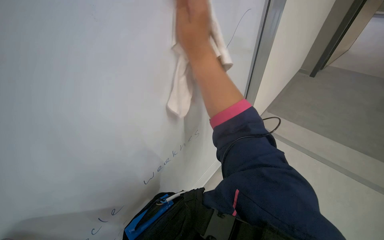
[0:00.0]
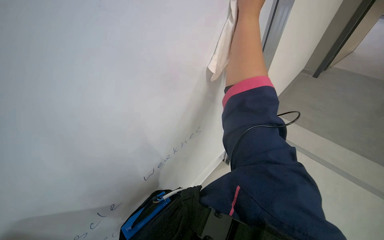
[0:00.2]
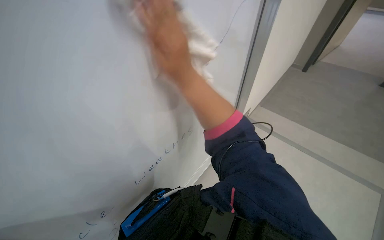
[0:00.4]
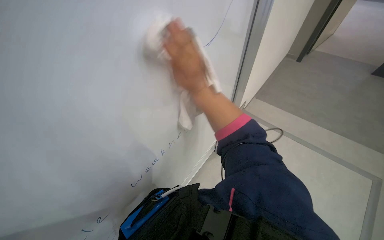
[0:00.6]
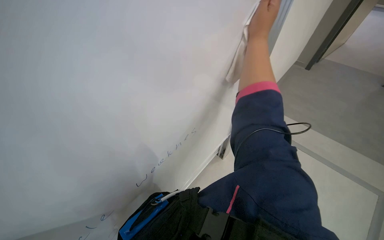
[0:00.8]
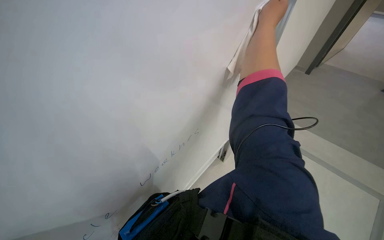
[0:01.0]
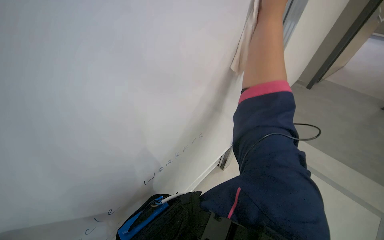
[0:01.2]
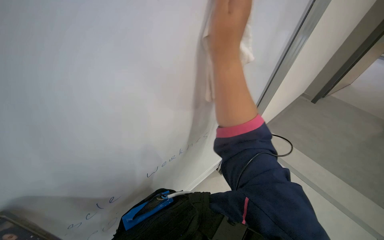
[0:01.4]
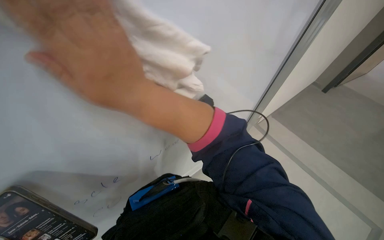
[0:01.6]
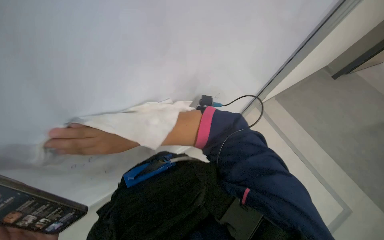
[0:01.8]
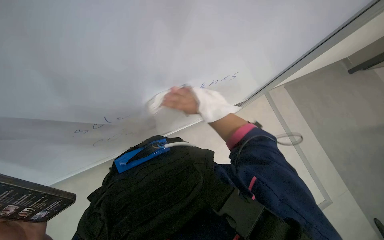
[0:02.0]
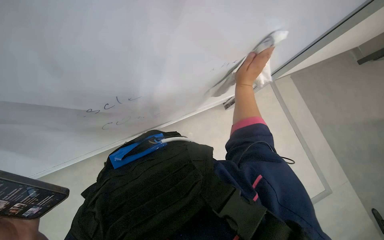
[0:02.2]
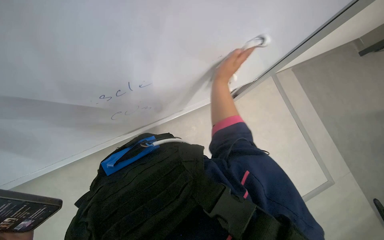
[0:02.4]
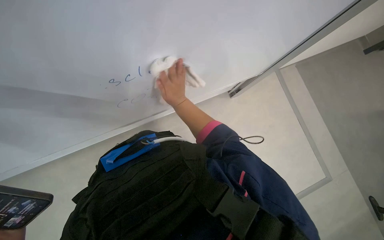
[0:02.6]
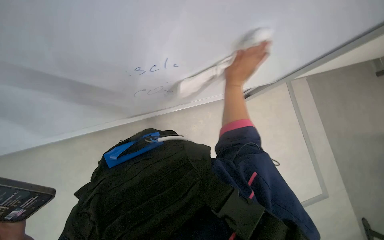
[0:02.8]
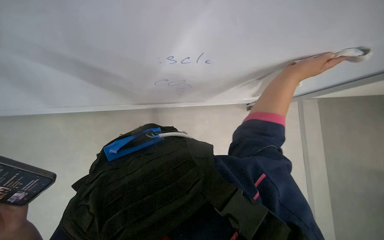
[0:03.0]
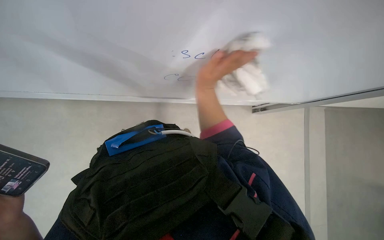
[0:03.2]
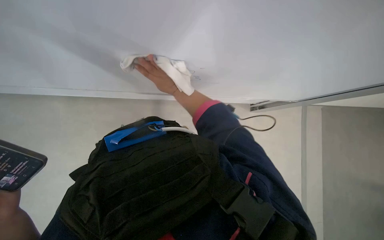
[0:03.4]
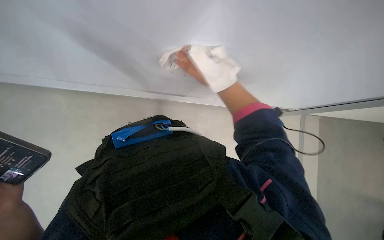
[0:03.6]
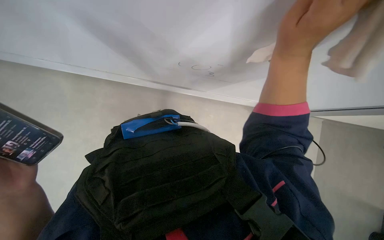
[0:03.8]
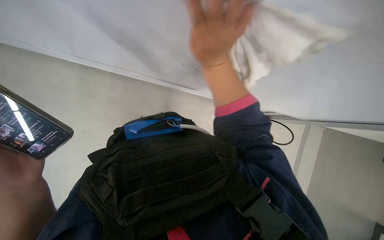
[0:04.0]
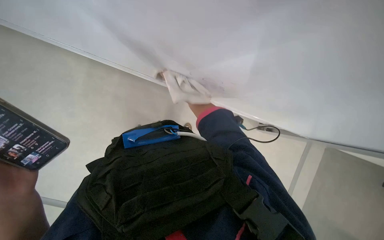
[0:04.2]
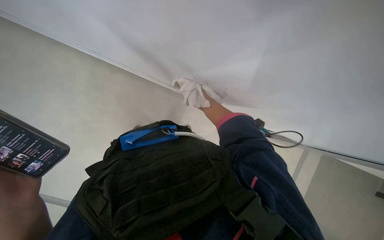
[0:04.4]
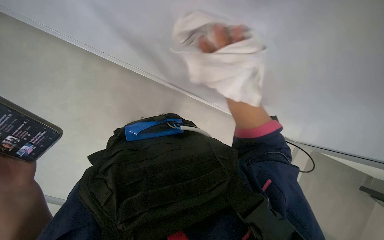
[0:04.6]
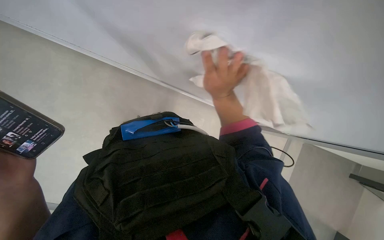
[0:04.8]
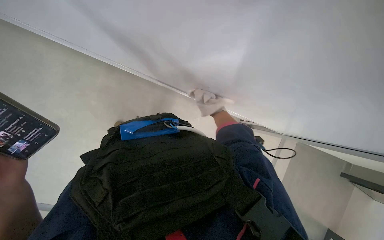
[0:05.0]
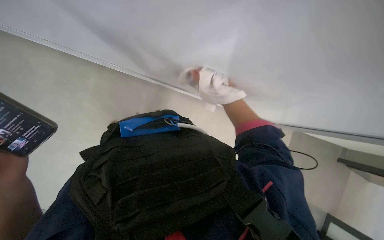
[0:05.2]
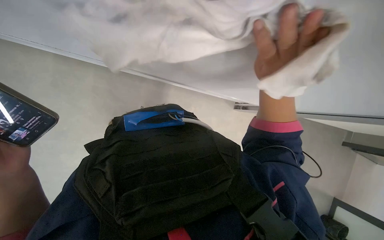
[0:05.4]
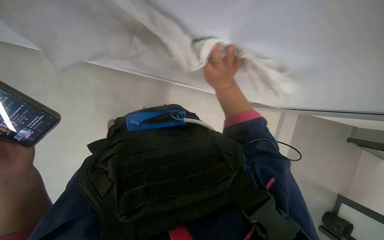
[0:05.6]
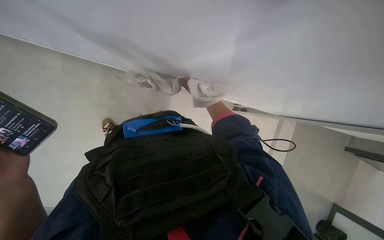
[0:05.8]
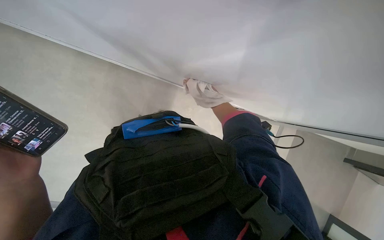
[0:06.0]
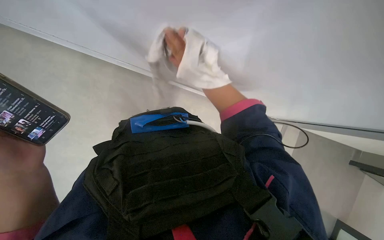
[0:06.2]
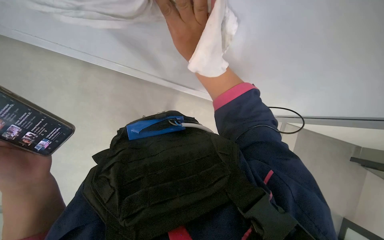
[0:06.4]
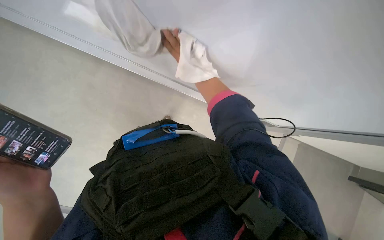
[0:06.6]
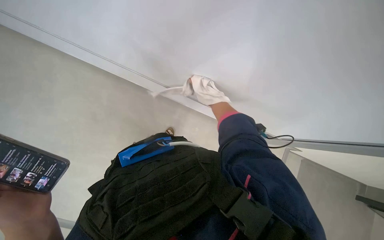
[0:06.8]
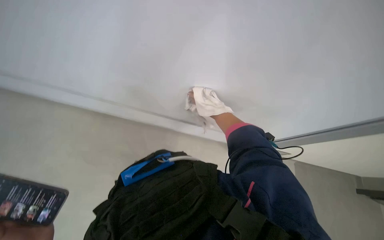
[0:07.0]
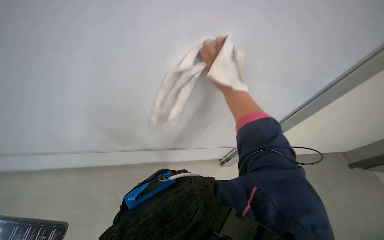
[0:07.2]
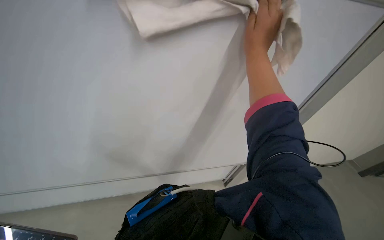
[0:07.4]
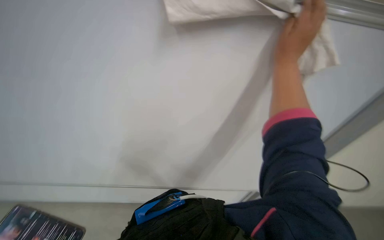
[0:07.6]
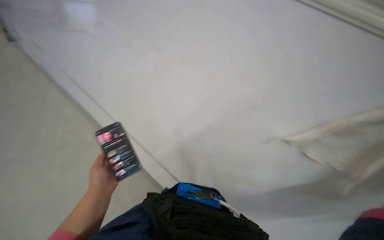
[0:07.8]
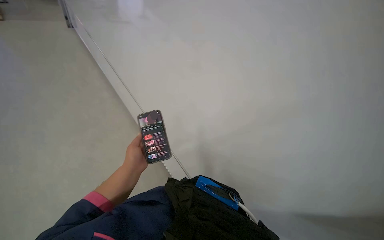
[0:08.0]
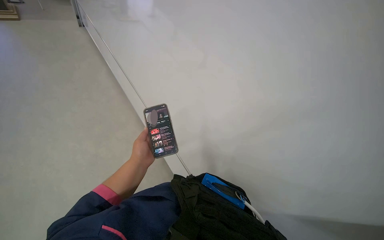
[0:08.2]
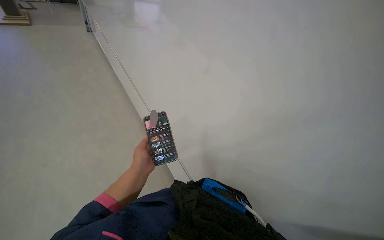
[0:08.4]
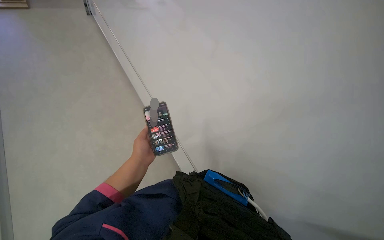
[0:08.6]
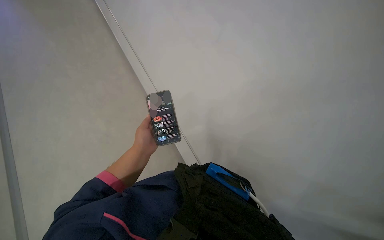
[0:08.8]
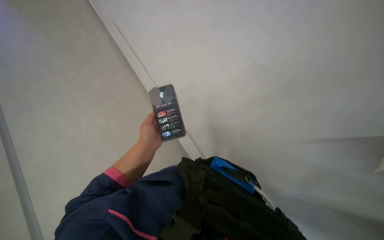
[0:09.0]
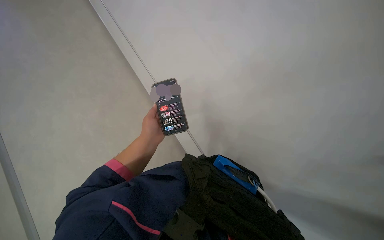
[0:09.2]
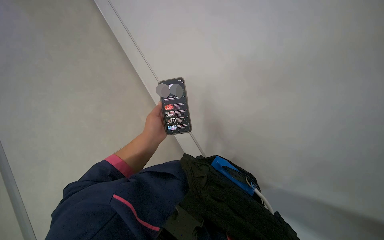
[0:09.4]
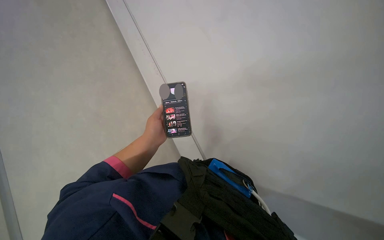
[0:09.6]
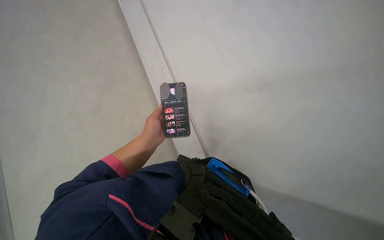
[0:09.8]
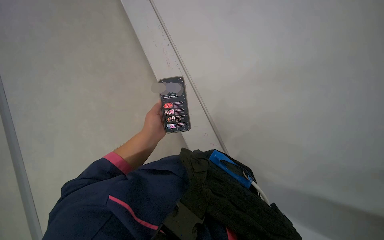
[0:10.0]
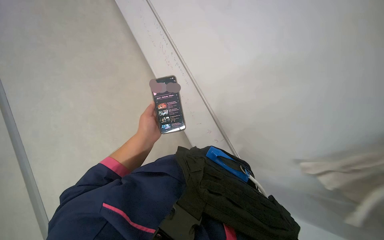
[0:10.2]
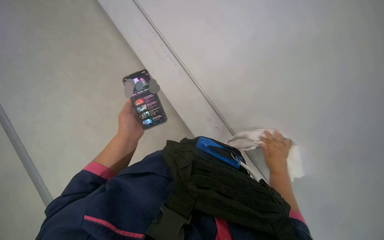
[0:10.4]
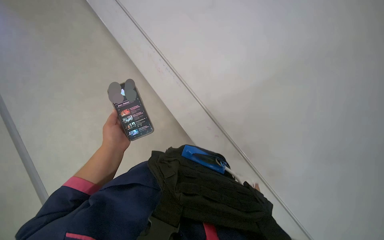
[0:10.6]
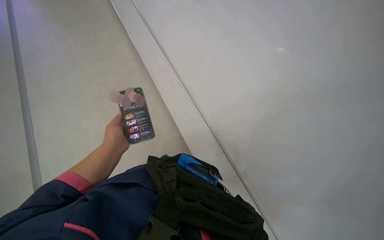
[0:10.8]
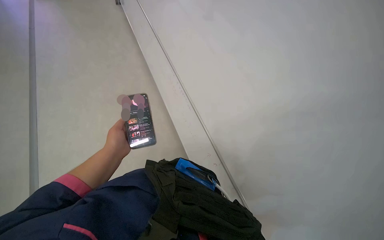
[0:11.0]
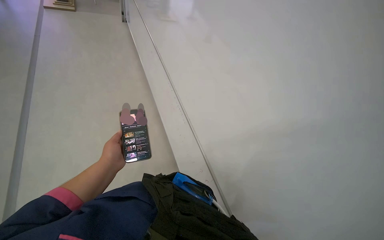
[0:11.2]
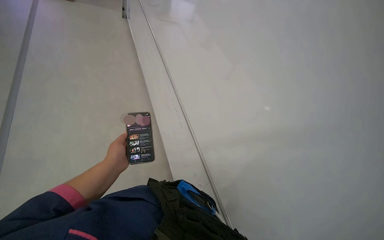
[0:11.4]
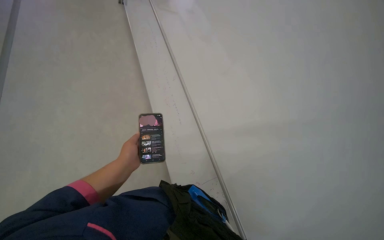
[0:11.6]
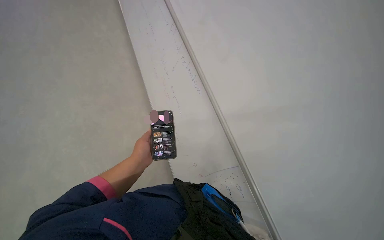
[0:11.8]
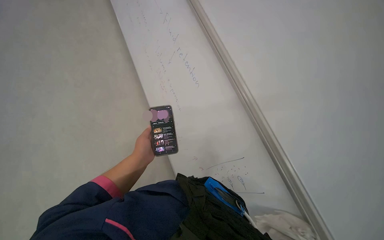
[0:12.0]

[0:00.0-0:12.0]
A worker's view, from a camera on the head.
Job: wiping surfaces.
The whole recording: Wiping surfaces in lecture hall. The worker wipes various surfaces in the lecture hall with a cloth.
0:01.6 to 0:03.0: The camera pitches downward, by about 20 degrees. The right hand swings left and right, approximately 40 cm each way, with 3 reversals.
0:06.0 to 0:07.6: The wearer looks approximately 30 degrees further upward.
0:07.6 to 0:09.0: The wearer looks roughly 35 degrees further to the left. The view tips downward by about 15 degrees.
0:10.4 to 0:12.0: The view tilts roughly 10 degrees upward.

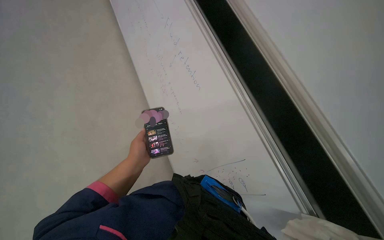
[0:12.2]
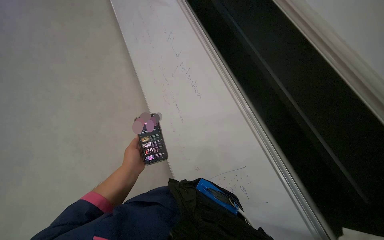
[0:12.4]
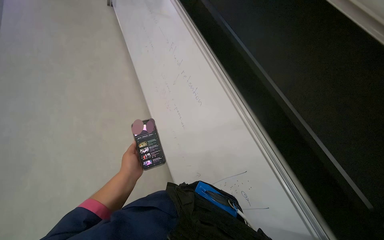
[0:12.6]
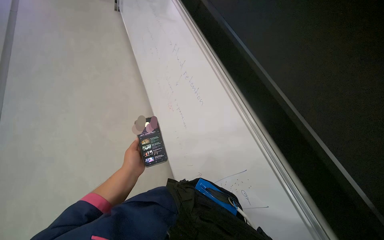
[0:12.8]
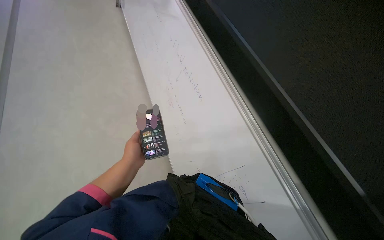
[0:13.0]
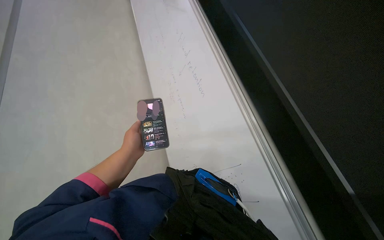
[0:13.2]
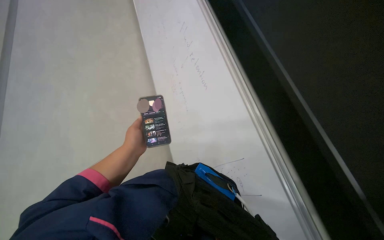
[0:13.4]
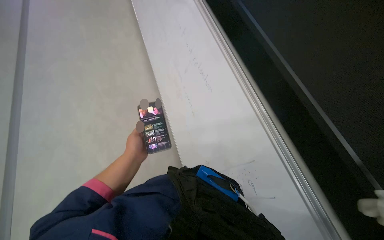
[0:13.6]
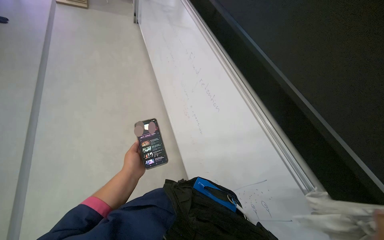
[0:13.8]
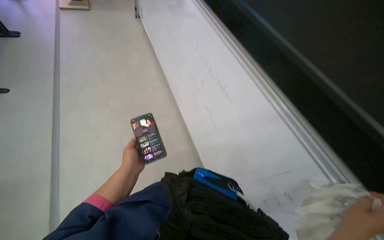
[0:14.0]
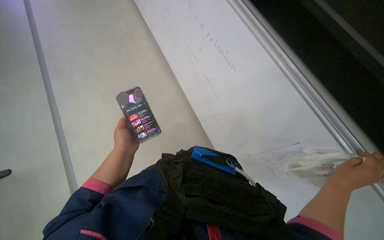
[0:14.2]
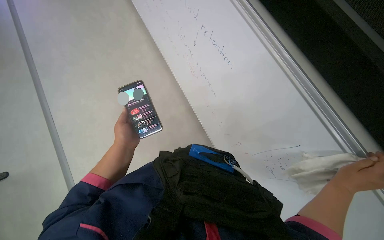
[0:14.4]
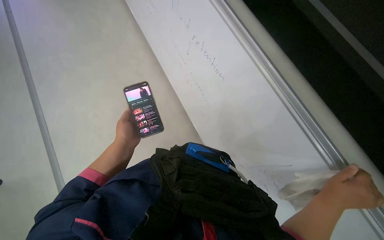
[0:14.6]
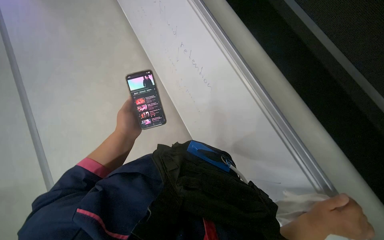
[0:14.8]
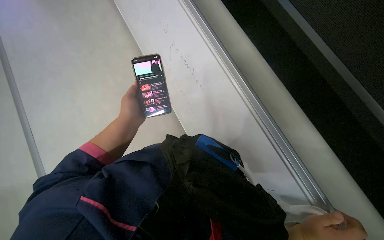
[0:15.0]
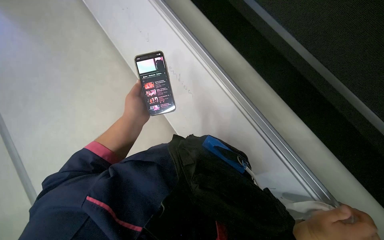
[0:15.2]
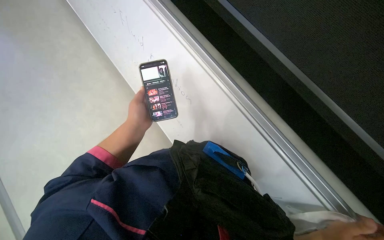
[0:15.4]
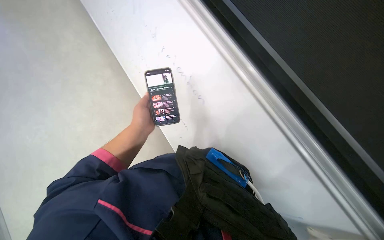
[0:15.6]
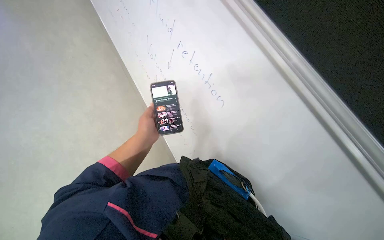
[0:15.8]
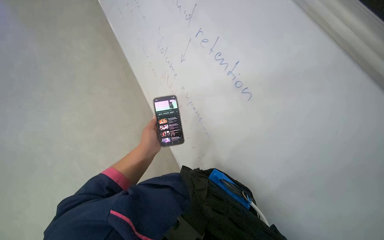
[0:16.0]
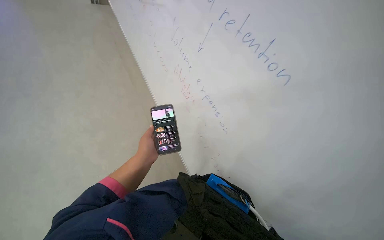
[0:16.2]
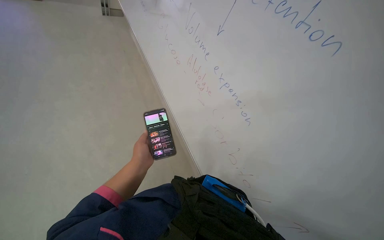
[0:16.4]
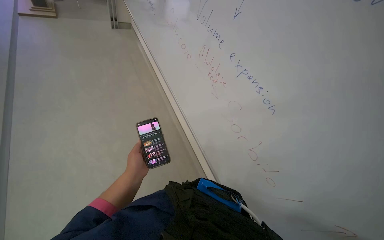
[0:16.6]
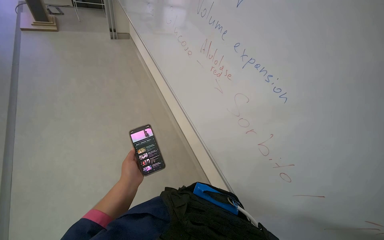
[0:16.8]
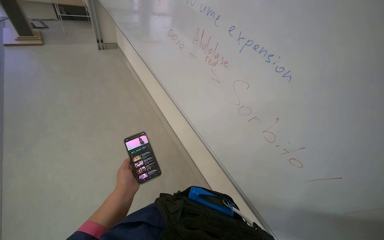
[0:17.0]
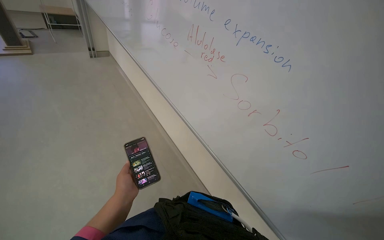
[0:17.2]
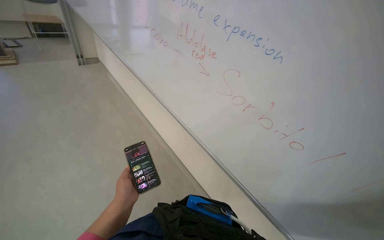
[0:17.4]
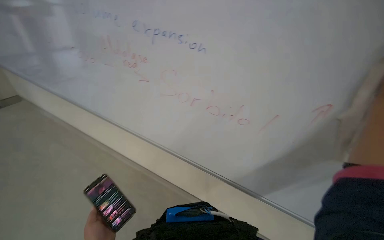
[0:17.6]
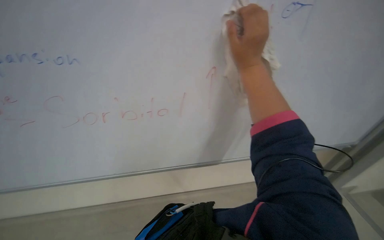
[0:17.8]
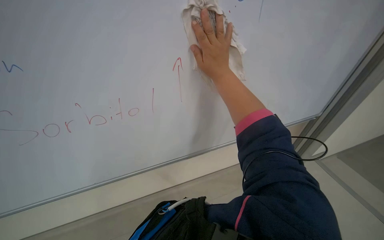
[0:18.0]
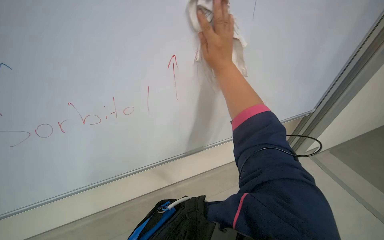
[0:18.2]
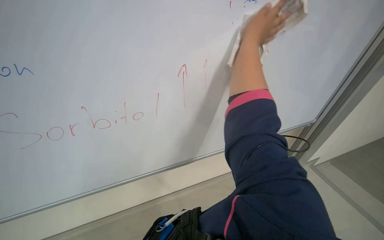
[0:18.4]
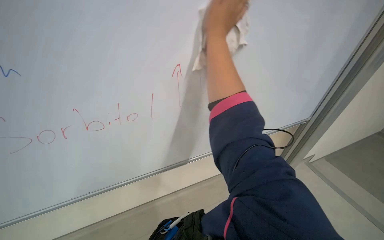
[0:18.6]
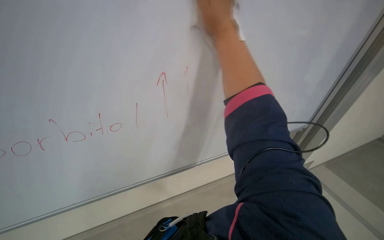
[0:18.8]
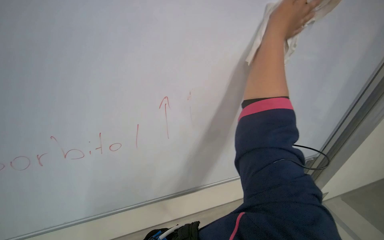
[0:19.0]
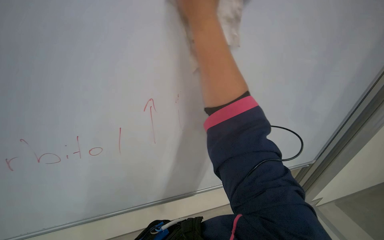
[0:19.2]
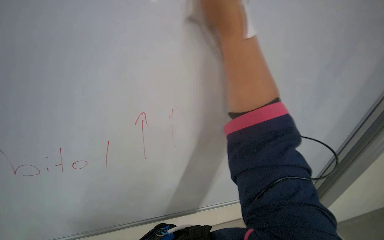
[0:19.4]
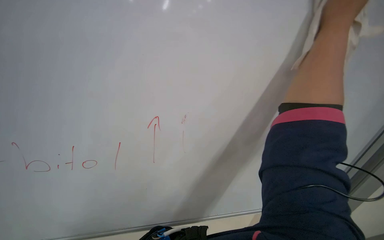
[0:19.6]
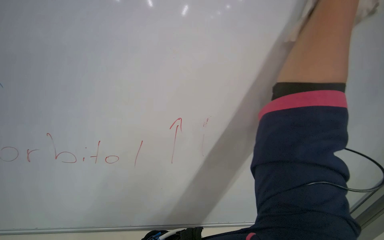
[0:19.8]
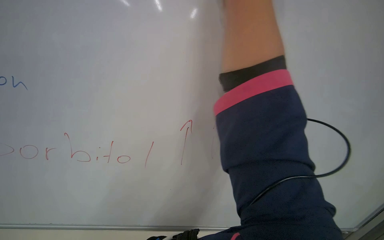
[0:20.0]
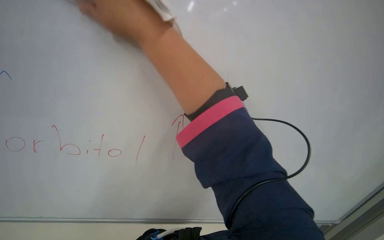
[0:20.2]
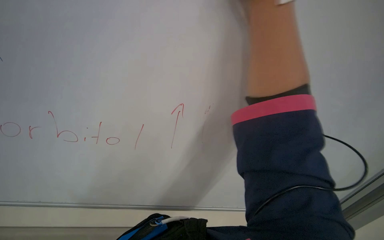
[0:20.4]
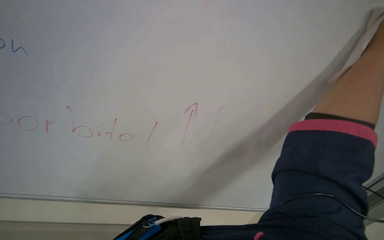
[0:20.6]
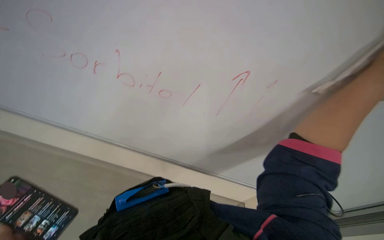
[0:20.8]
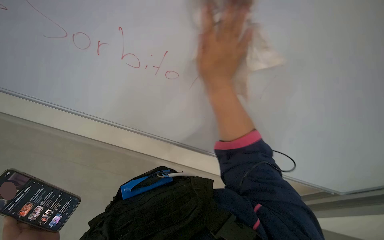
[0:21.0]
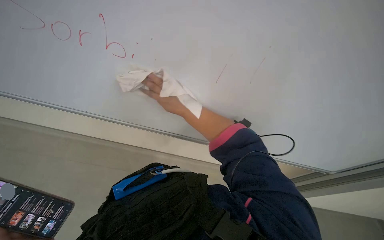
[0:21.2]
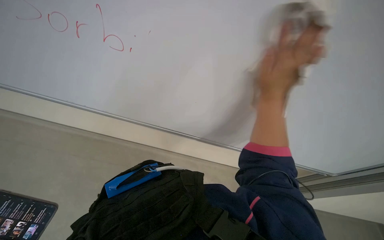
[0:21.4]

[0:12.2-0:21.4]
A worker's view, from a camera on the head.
Job: wiping surfaces.
The whole recording: Wiping surfaces in lecture hall. The worker wipes various surfaces in the lecture hall with a cloth.
0:13.8 to 0:15.2: The wearer looks roughly 20 degrees further downward.
0:15.2 to 0:16.8: The view tilts roughly 25 degrees upward.
0:16.8 to 0:18.4: The head rotates some 45 degrees to the right.
0:19.8 to 0:21.4: The view tips downward by roughly 15 degrees.
